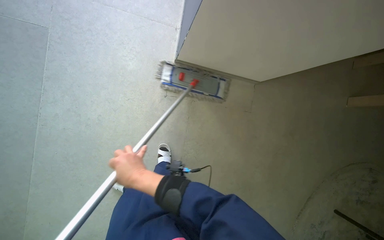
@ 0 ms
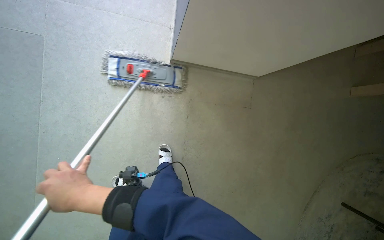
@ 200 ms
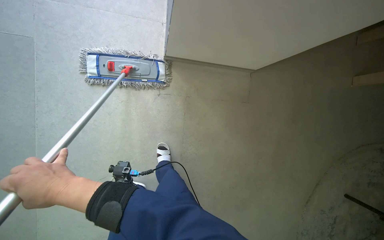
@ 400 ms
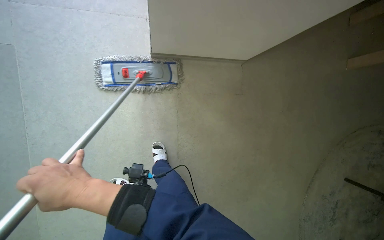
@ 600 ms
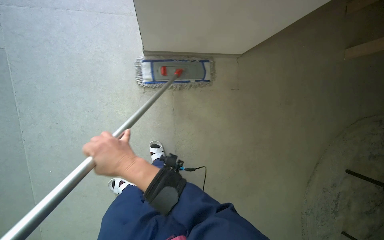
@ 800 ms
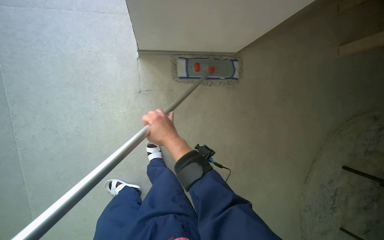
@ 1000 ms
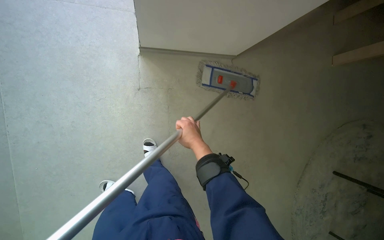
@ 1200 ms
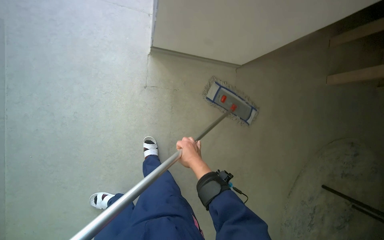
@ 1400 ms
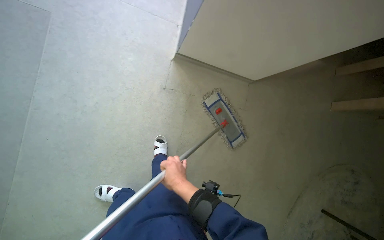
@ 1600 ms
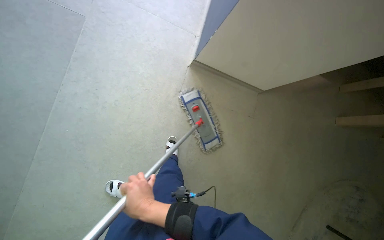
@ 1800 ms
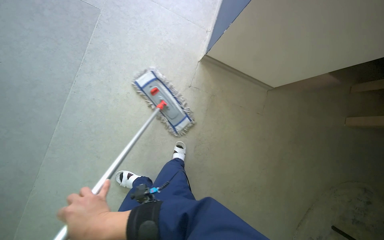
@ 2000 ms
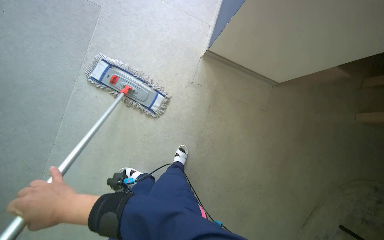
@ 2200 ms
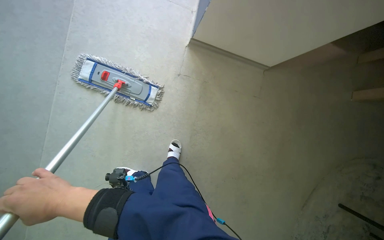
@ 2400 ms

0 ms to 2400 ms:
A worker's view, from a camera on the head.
Job: mopping floor.
The whole recording: Mopping floor. The worker mops the floor with a flat mop.
0 ms to 1200 ms: The right hand shifts about 30 cm to the right and farther from the camera.
1200 ms to 2400 ms: The right hand shifts approximately 60 cm to the left and nearer to the camera.

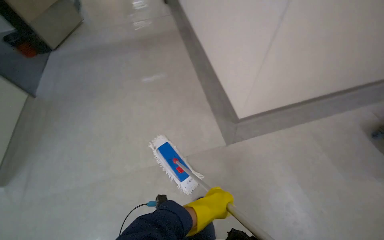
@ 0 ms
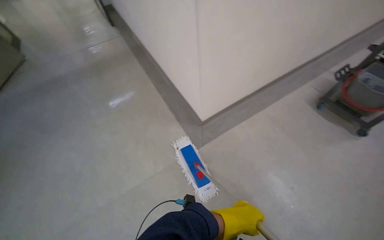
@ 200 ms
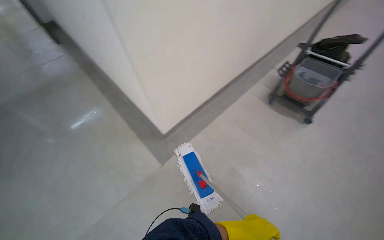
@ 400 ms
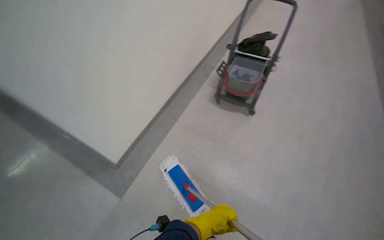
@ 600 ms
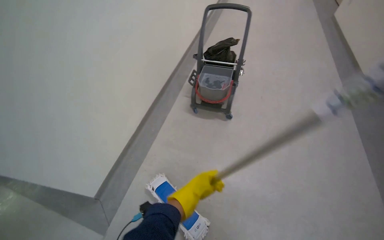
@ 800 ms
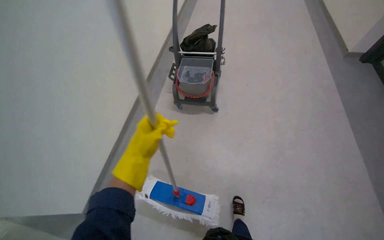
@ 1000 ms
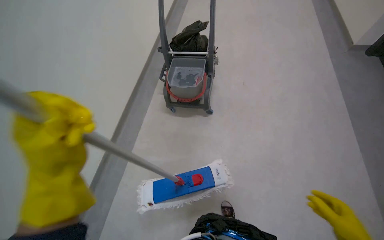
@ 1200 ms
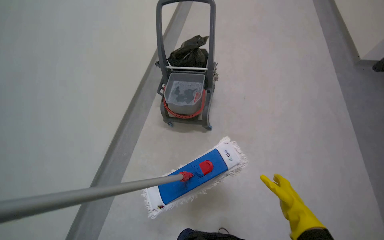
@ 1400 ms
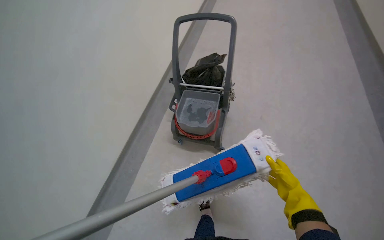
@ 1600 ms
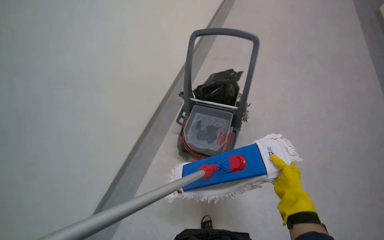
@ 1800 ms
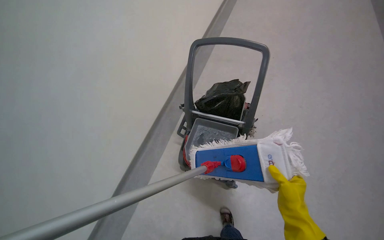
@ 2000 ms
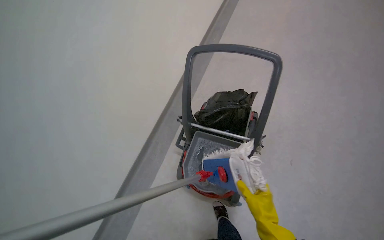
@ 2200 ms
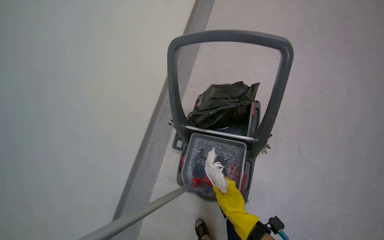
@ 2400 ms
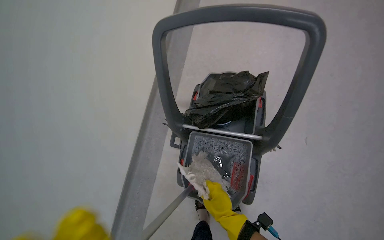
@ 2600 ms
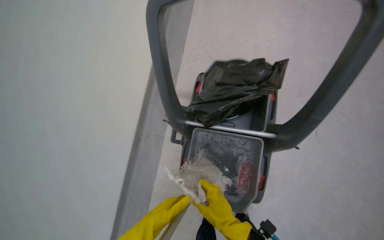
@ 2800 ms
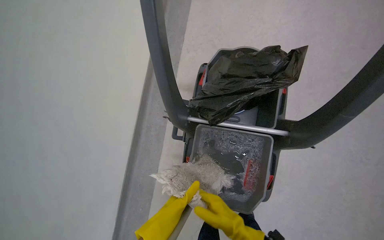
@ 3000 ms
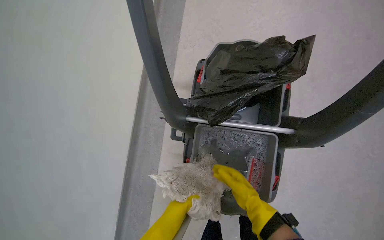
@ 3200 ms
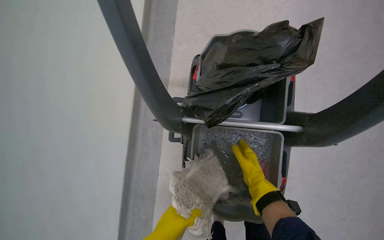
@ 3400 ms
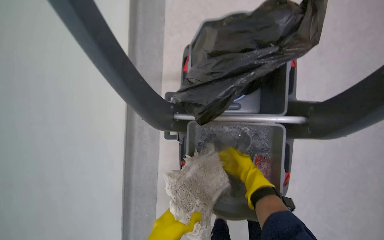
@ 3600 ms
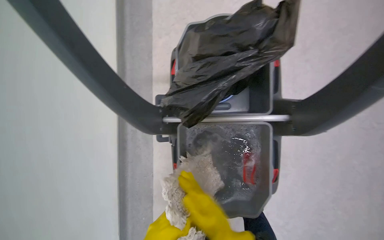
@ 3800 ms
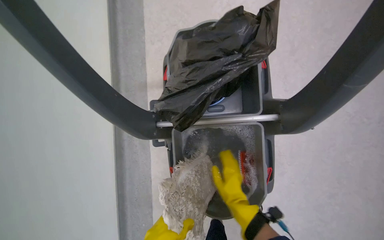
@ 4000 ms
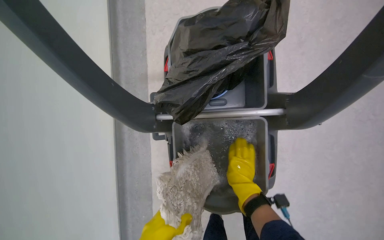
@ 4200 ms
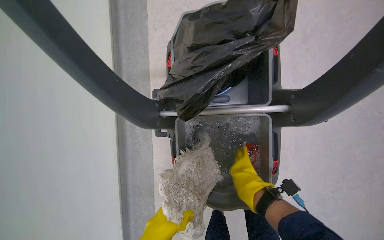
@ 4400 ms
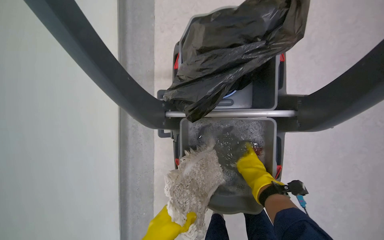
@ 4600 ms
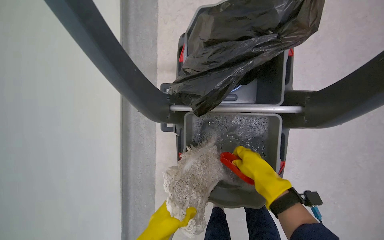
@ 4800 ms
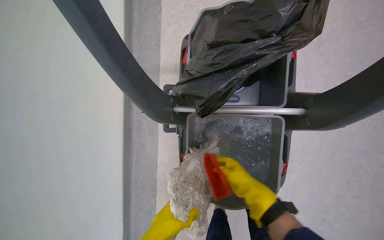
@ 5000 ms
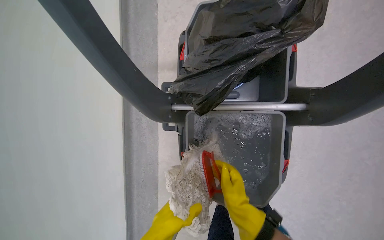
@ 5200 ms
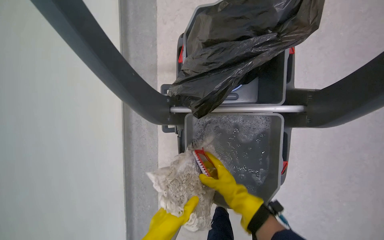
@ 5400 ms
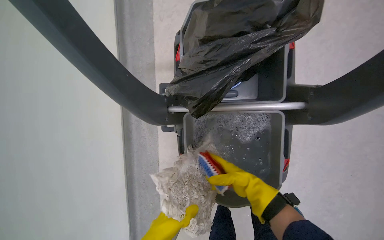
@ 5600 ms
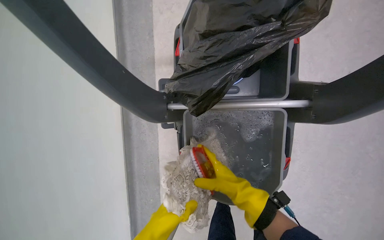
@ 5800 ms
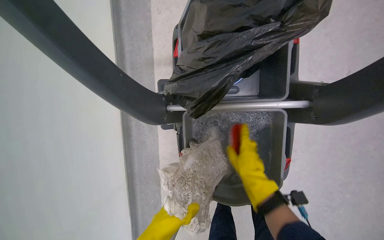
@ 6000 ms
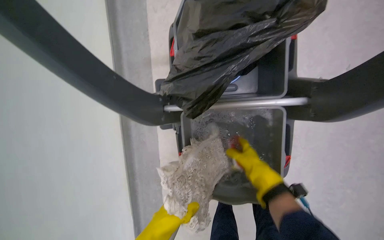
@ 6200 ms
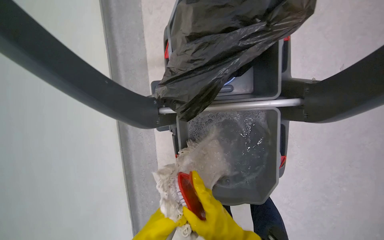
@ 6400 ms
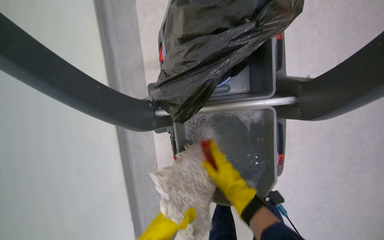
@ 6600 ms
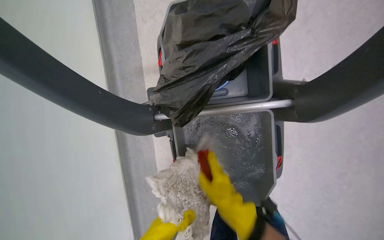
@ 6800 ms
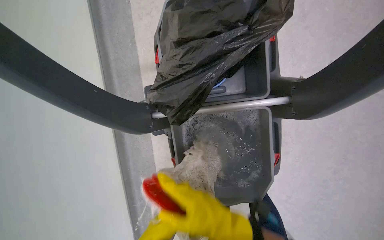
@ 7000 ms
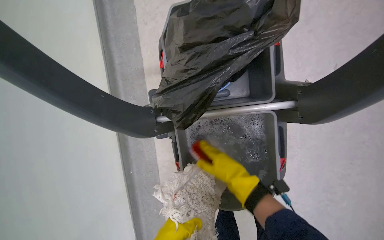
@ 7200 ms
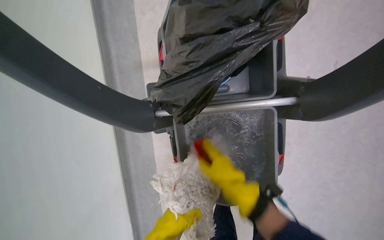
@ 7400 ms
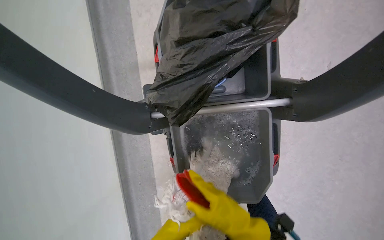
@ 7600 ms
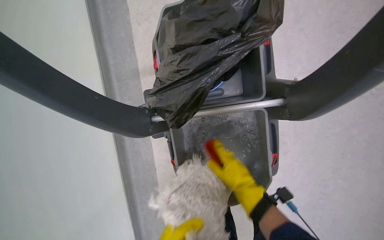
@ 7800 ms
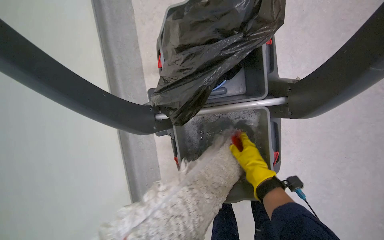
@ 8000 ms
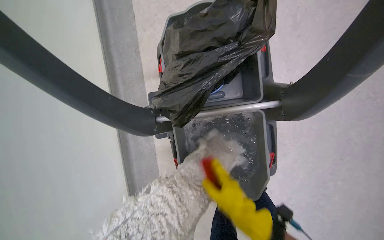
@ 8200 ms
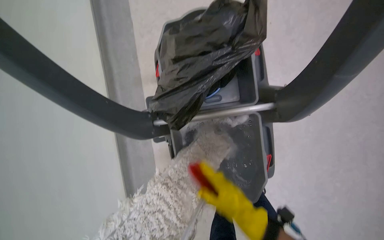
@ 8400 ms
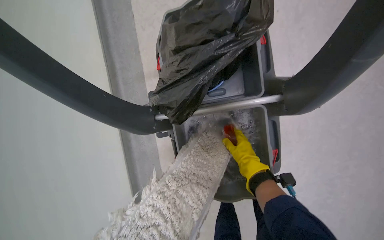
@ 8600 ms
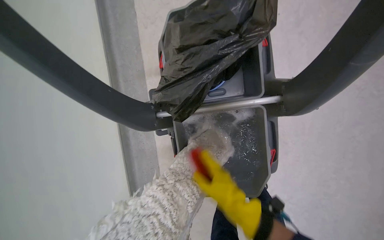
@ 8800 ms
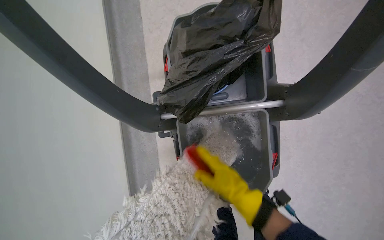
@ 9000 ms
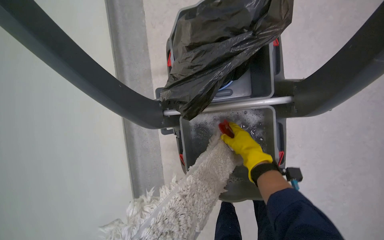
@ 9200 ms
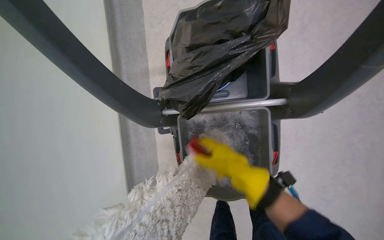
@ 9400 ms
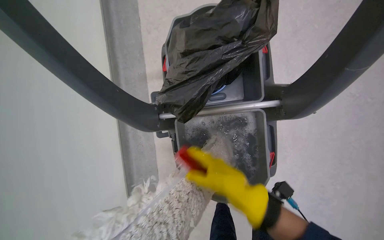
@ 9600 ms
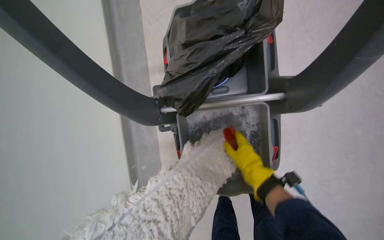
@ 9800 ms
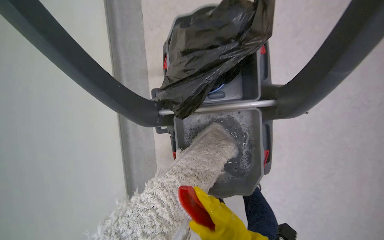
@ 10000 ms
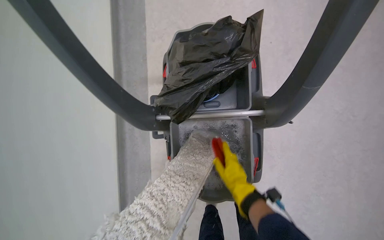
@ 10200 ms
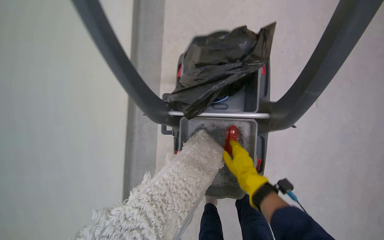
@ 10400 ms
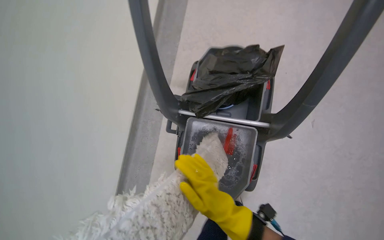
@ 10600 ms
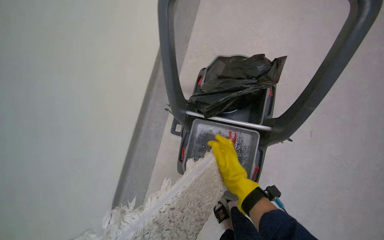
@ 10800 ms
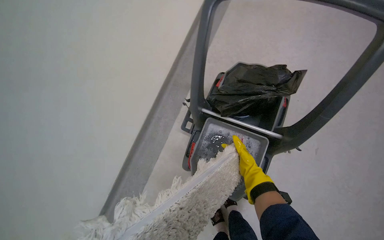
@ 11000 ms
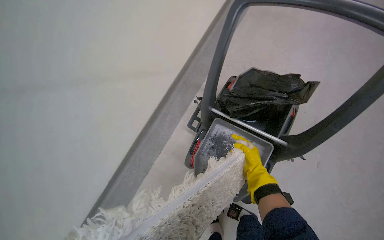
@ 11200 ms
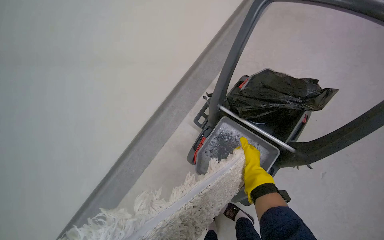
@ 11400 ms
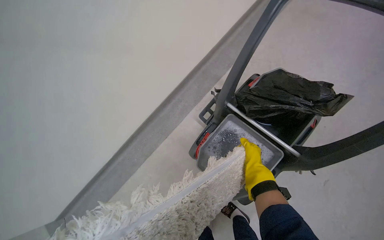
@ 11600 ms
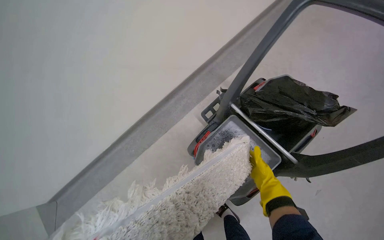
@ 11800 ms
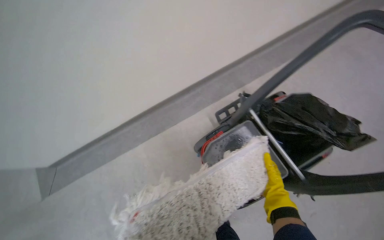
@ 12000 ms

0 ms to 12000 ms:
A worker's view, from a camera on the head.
Job: mopping floor.
The whole recording: Mopping office and hallway floors. The worker mops the floors in the office and hallway, moving furniture and rinsing the mop head as needed.
0 ms to 1600 ms: The head travels approximately 1.5 m. The head rotates approximately 60 degrees to the right.
1600 ms to 3000 ms: The camera travels about 80 cm. The camera pitches downward, by approximately 15 degrees.
3000 ms to 4400 ms: The right hand goes nearer and farther, approximately 15 cm each way, reversing 3 times.
7600 ms to 9000 ms: The right hand swings up and down the picture, some 15 cm each way, with 3 reversals.
9000 ms to 10400 ms: The right hand moves up and down the picture over roughly 20 cm, changing direction 2 times.
10400 ms to 12000 ms: The scene turns roughly 55 degrees clockwise in the picture.

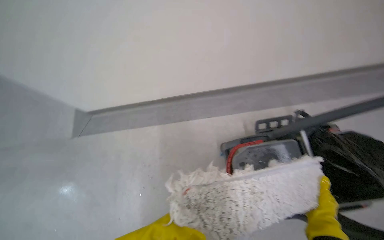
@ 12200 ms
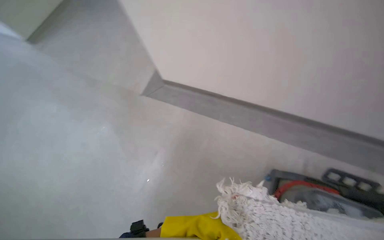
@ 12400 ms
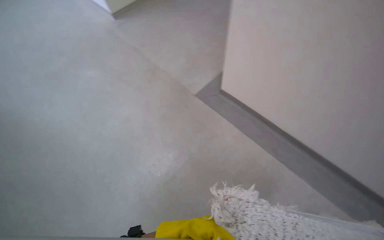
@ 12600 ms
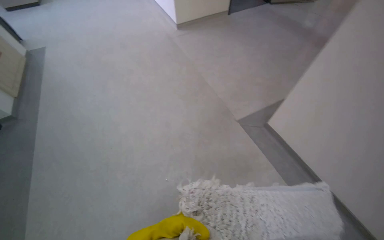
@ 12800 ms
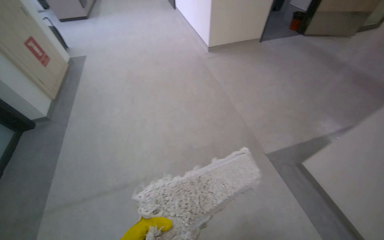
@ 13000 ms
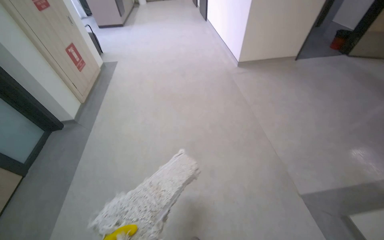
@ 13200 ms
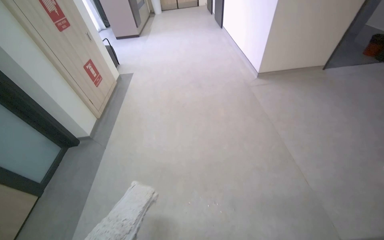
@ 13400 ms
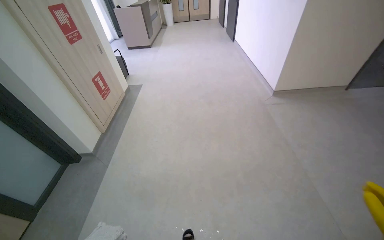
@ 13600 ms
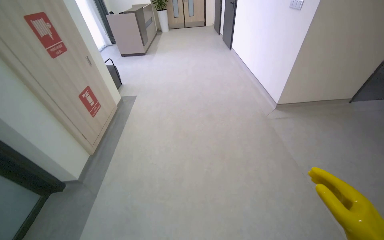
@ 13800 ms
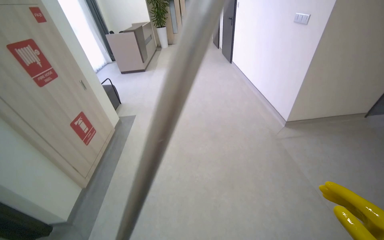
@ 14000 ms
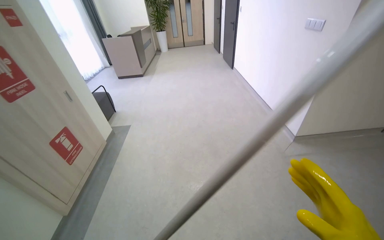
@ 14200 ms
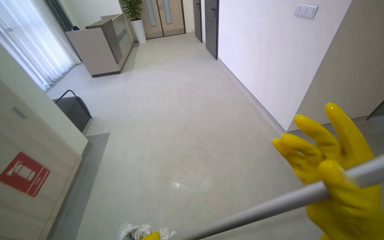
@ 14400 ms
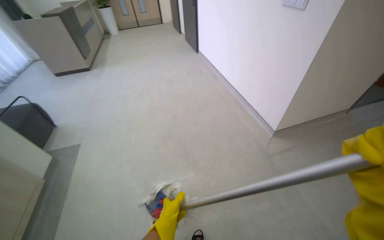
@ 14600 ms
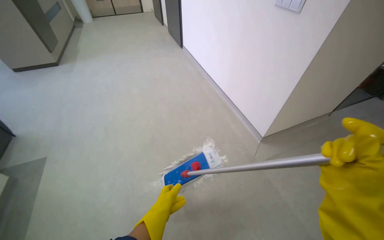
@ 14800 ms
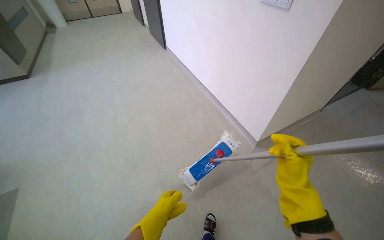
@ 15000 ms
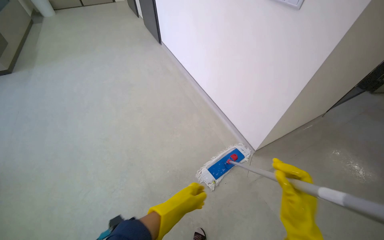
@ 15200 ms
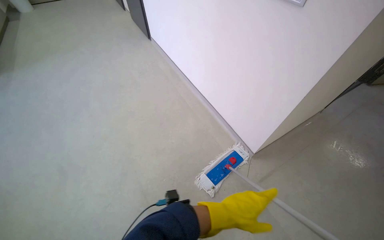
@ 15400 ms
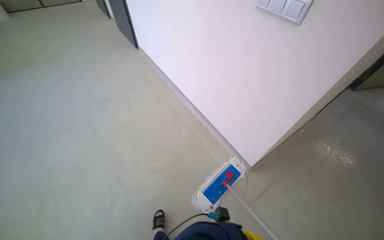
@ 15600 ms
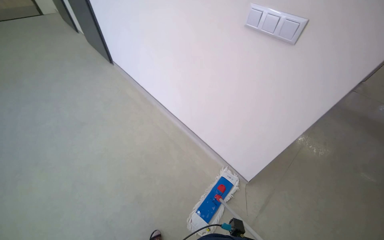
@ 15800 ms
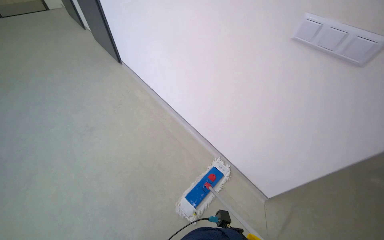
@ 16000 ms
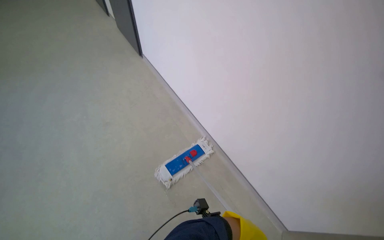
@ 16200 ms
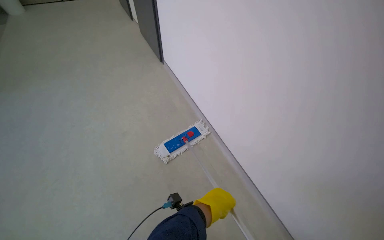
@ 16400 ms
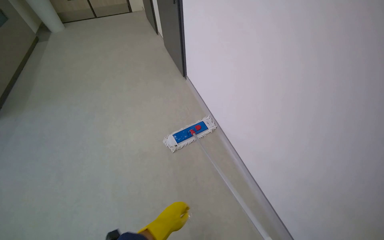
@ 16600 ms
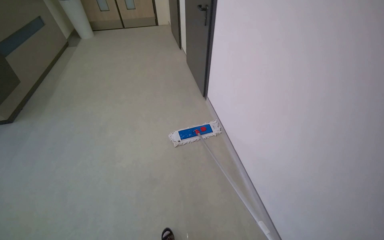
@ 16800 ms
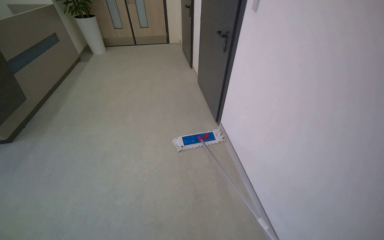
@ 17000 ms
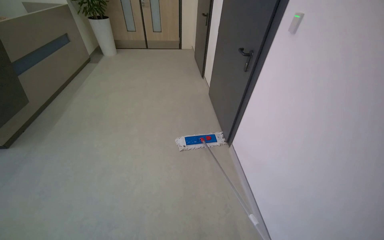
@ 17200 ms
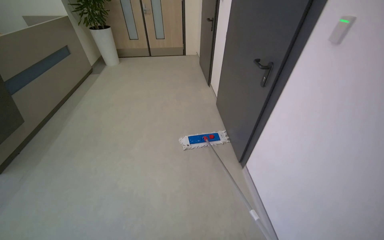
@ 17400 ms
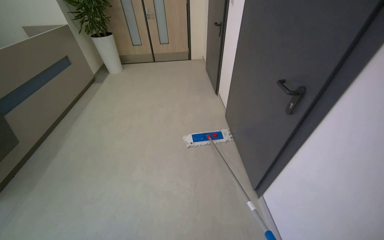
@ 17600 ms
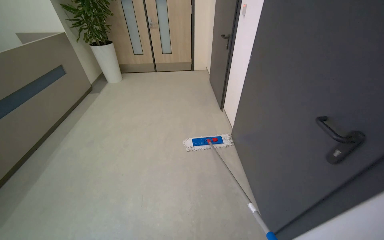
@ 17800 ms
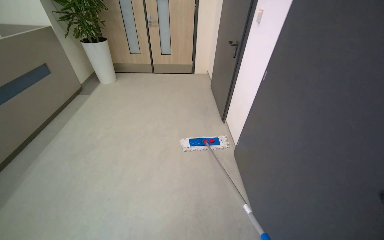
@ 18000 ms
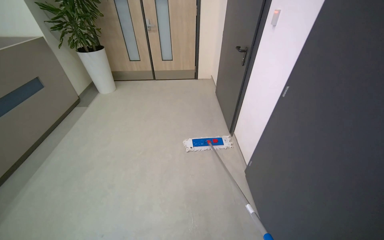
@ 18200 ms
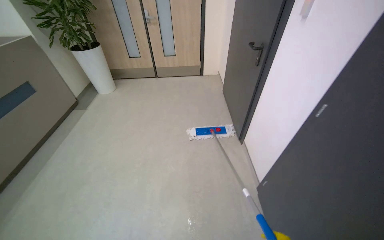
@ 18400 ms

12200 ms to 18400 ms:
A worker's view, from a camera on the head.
Job: mopping floor.
The whole recording: Mopping office and hallway floors. The worker mops the floors in the office and hallway, moving furniture and rinsing the mop head as needed.
12200 ms to 13800 ms: The head travels approximately 70 cm. The wearer looks approximately 15 degrees further upward.
13800 ms to 15400 ms: The wearer moves about 1.5 m. The head rotates roughly 30 degrees to the right.
16800 ms to 18400 ms: The wearer moves roughly 2 m.
